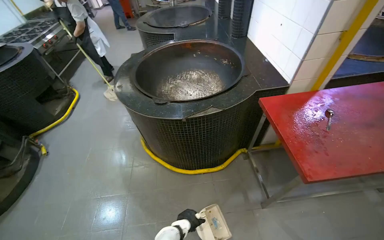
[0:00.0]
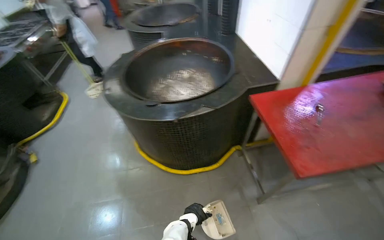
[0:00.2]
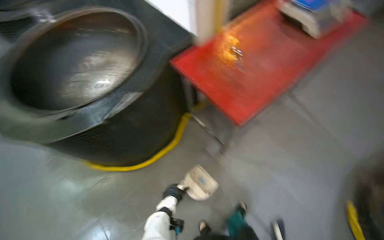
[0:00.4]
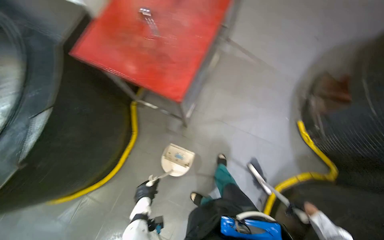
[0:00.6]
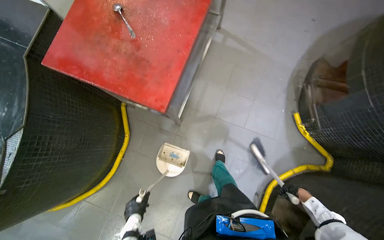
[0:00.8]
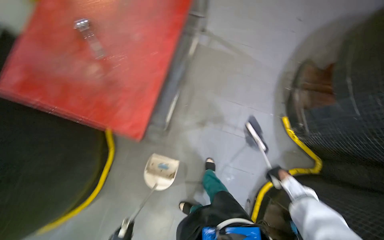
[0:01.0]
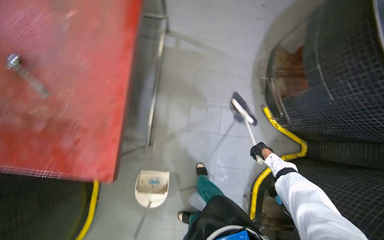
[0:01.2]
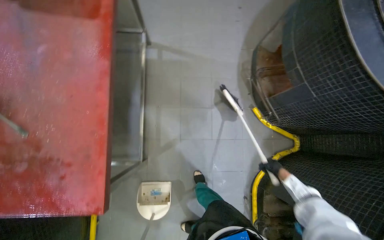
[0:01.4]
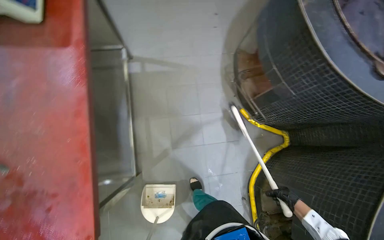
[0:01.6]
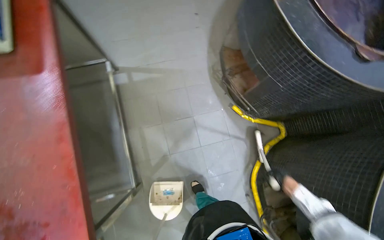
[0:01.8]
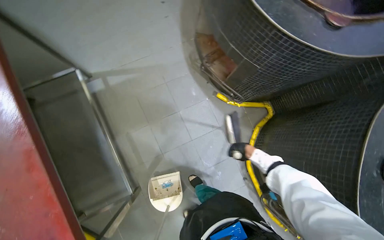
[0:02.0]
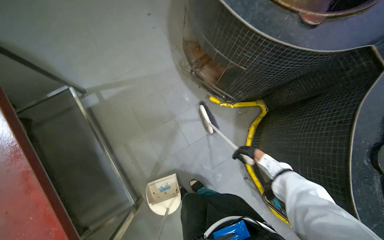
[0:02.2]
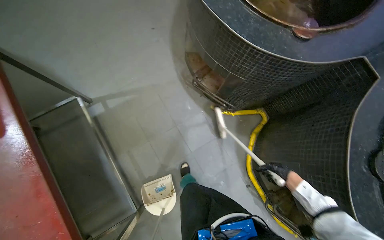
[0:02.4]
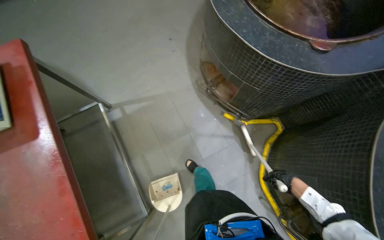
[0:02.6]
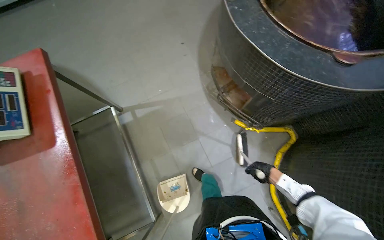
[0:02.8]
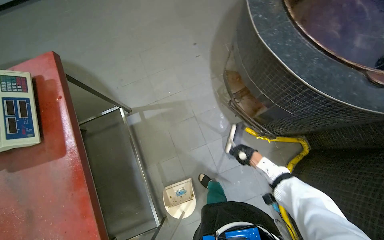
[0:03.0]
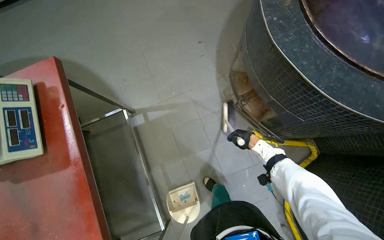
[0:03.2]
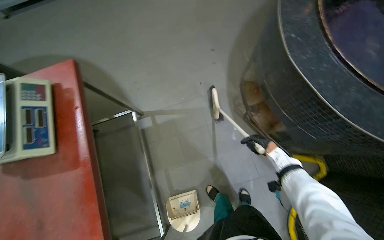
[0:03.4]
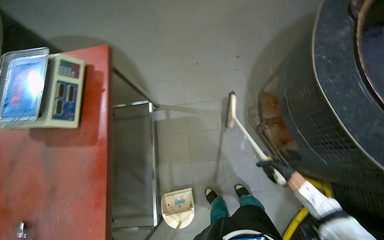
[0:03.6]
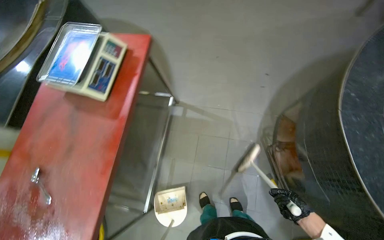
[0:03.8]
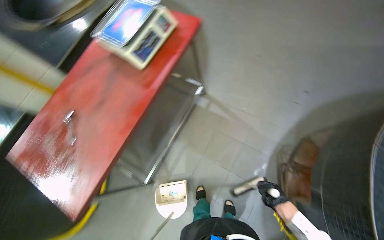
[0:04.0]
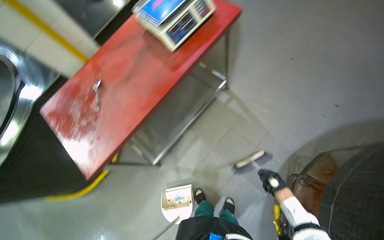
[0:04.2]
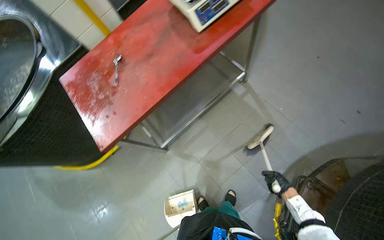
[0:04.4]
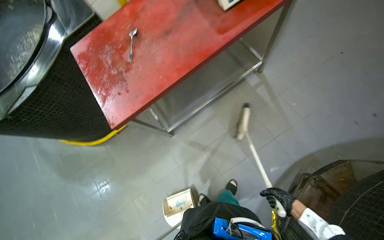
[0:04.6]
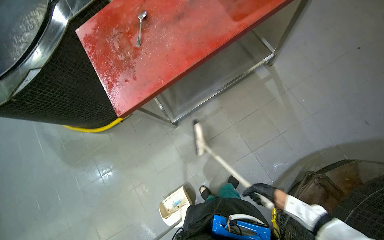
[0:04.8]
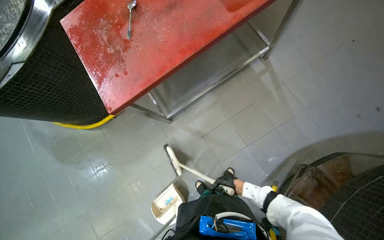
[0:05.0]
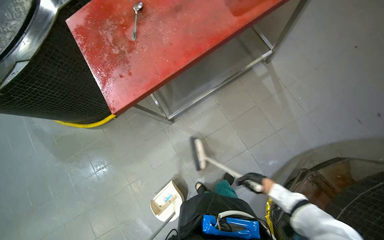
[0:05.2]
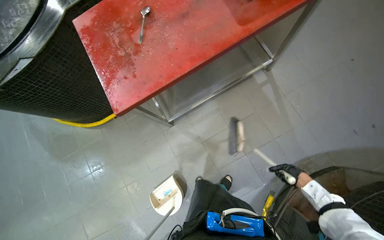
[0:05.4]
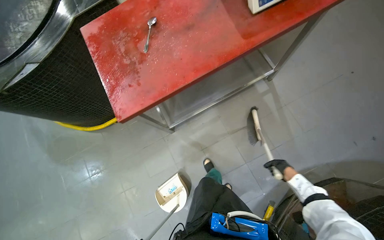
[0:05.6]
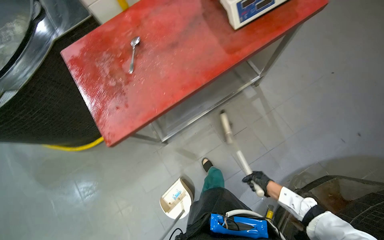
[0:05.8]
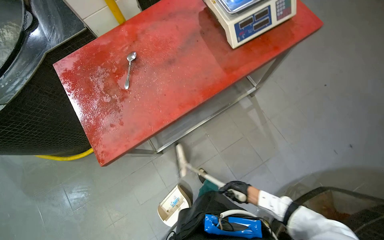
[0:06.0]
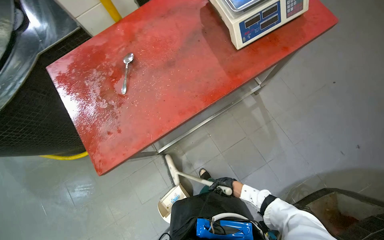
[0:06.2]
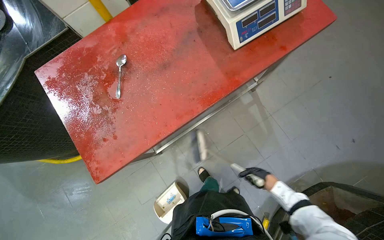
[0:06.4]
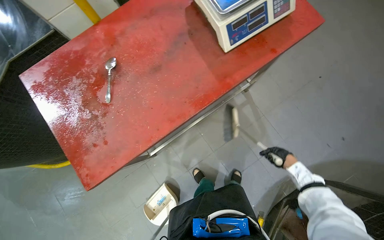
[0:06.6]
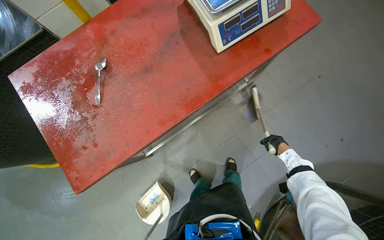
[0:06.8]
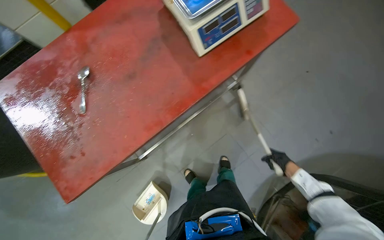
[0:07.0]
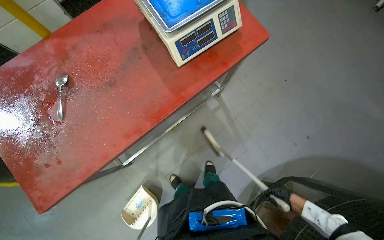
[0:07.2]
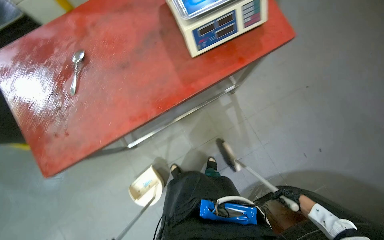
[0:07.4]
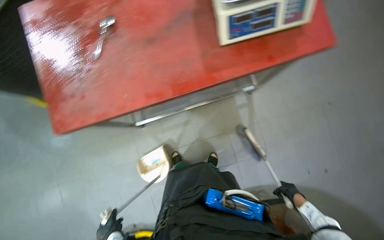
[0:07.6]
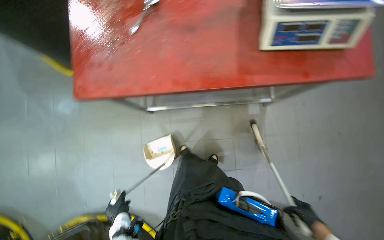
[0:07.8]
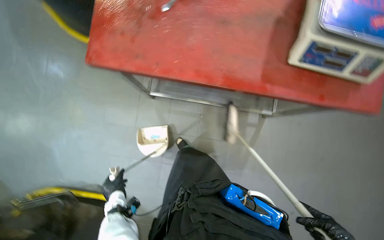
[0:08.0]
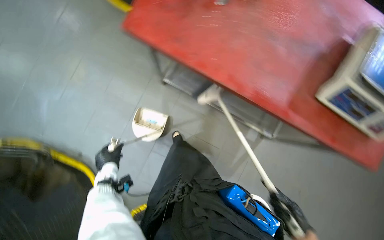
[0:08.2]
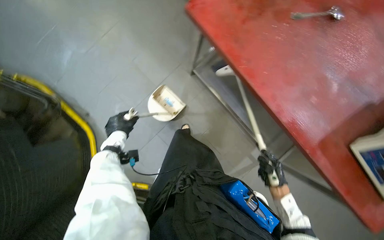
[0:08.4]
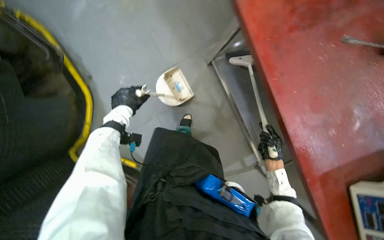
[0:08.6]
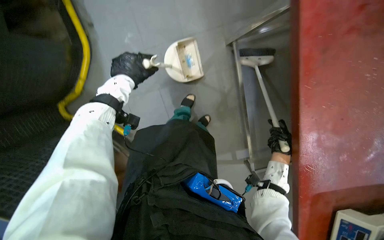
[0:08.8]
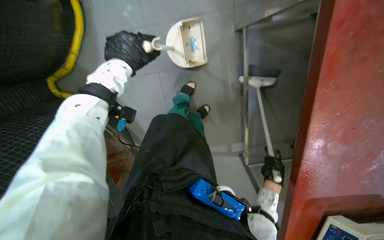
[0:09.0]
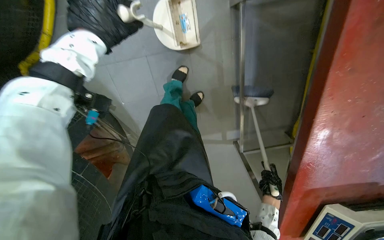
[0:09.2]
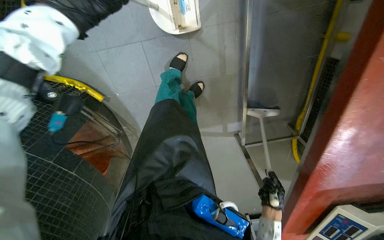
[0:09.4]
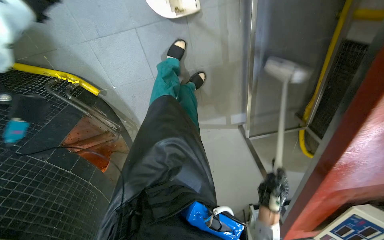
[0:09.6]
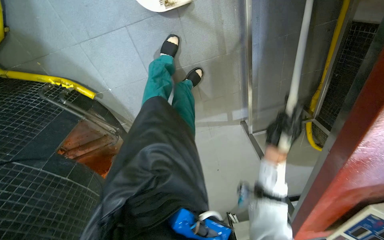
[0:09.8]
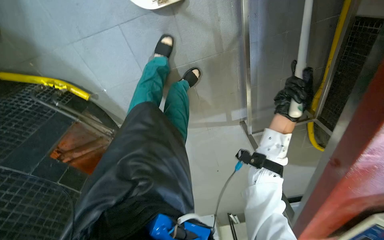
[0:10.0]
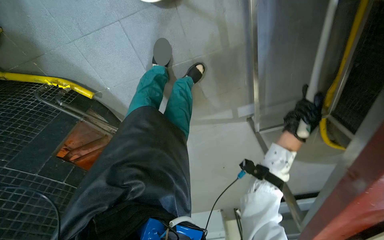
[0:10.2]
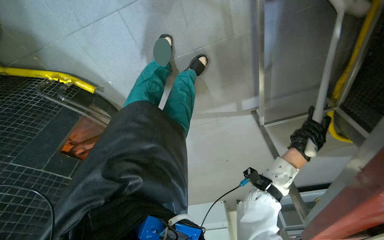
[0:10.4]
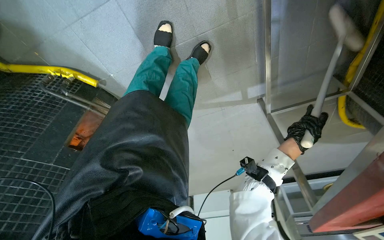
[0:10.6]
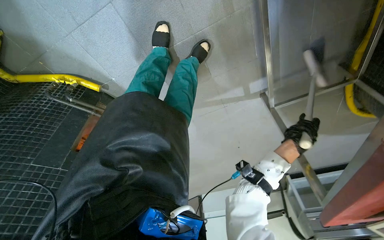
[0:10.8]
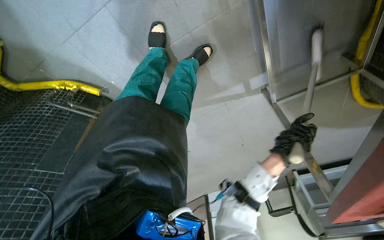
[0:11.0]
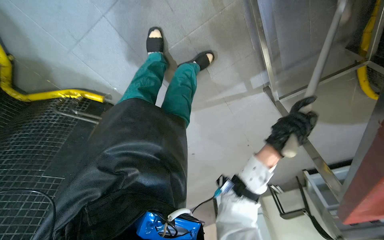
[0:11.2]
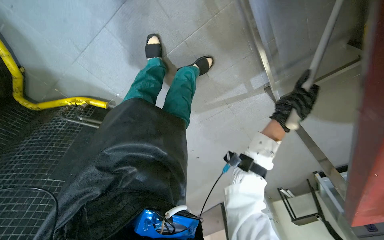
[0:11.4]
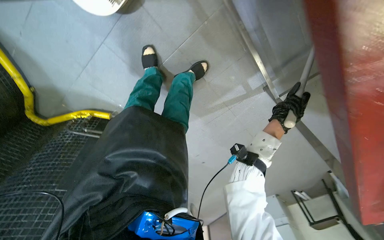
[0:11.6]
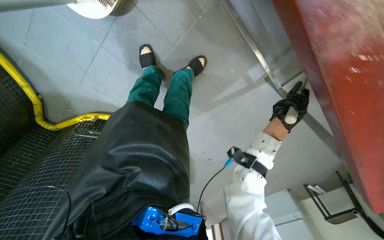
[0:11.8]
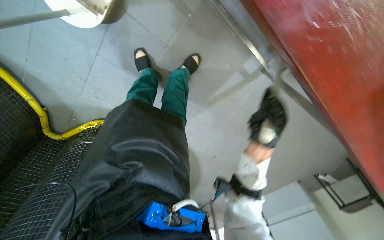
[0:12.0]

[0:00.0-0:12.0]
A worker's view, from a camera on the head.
Job: sweeping floor.
The whole recording: Sweeping kitchen floor. The worker sweeps the kitchen floor with a broom and dustpan, moving chairs to clean underneath them.
0.0 to 1.6 s: The camera is carried some 70 cm. The wearer looks roughly 80 degrees further to the right. The wearer looks some 20 degrees further downward.
1.6 to 3.0 s: The right hand travels up the picture and to the left by approximately 40 cm.
3.0 to 4.4 s: The head rotates some 70 degrees to the left.
4.4 to 6.0 s: The right hand moves left and right over about 20 cm, changing direction 2 times.
6.0 to 7.6 s: The right hand goes about 40 cm to the right.
7.6 to 9.0 s: The head travels roughly 40 cm. The view tilts approximately 20 degrees downward. The scene rotates clockwise by approximately 100 degrees.
9.0 to 10.4 s: The view tilts some 20 degrees downward.
10.4 to 12.0 s: The view pans to the left by roughly 20 degrees.

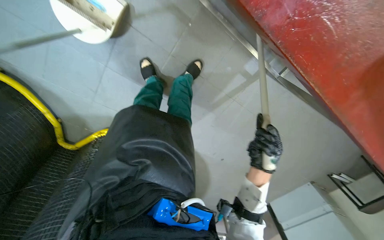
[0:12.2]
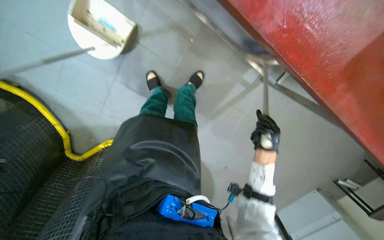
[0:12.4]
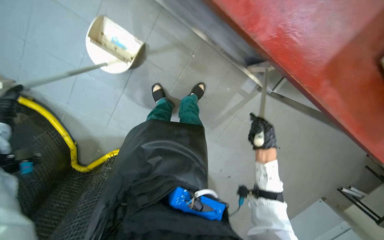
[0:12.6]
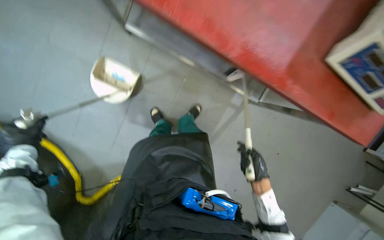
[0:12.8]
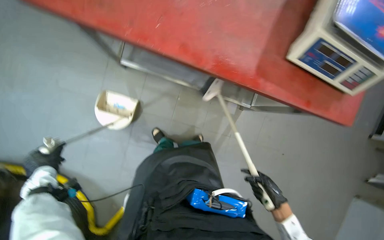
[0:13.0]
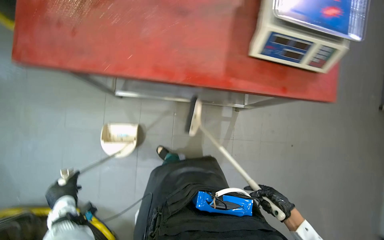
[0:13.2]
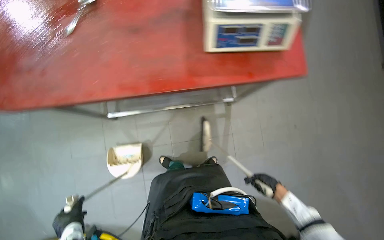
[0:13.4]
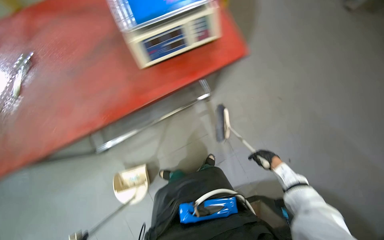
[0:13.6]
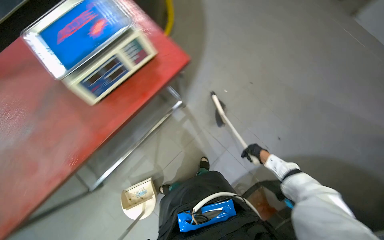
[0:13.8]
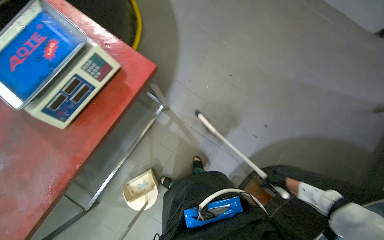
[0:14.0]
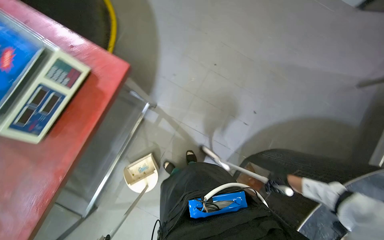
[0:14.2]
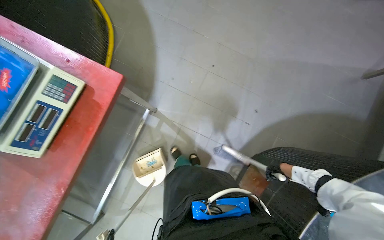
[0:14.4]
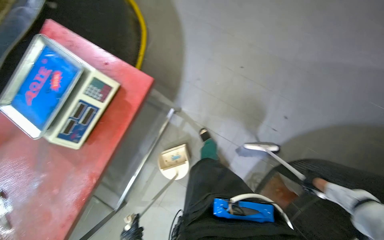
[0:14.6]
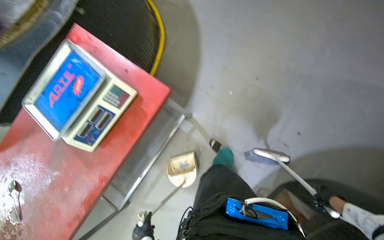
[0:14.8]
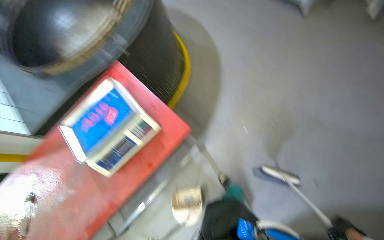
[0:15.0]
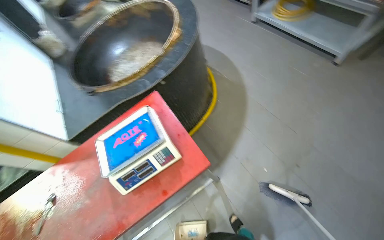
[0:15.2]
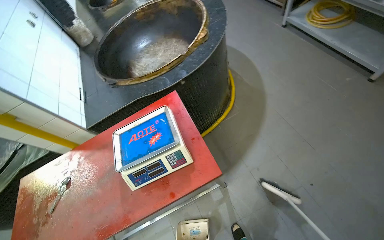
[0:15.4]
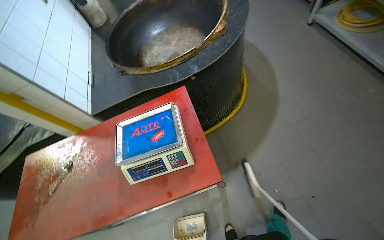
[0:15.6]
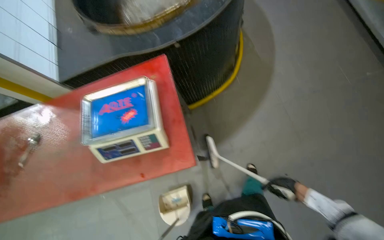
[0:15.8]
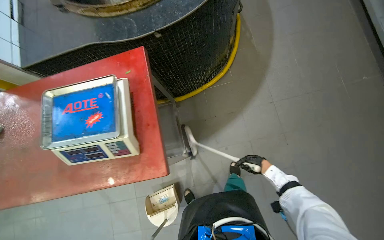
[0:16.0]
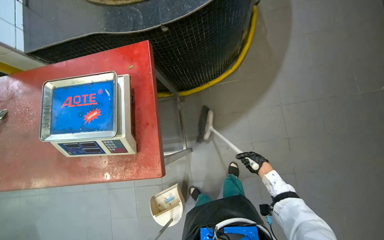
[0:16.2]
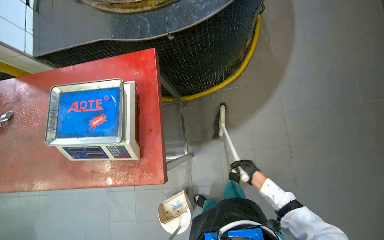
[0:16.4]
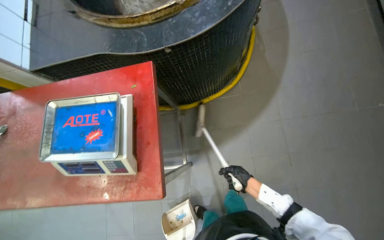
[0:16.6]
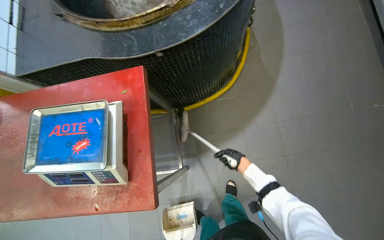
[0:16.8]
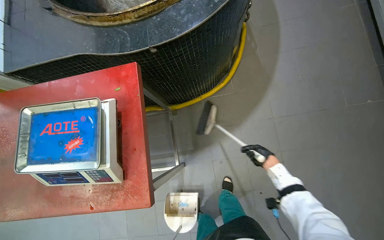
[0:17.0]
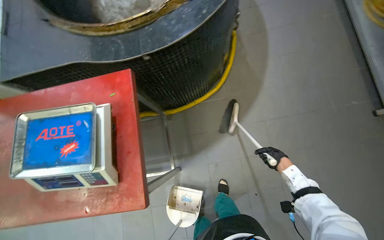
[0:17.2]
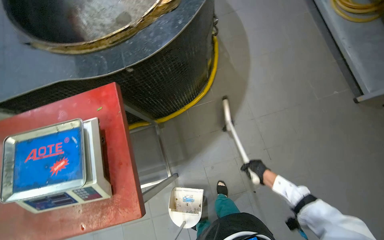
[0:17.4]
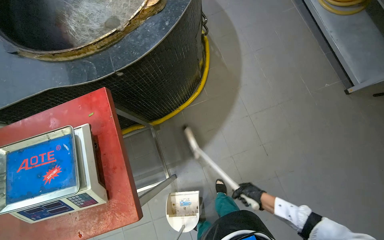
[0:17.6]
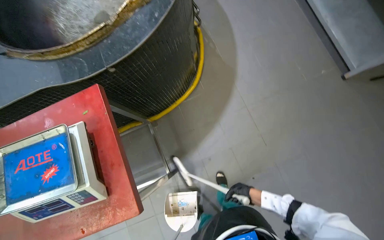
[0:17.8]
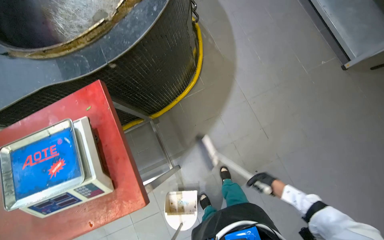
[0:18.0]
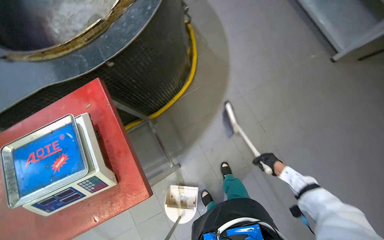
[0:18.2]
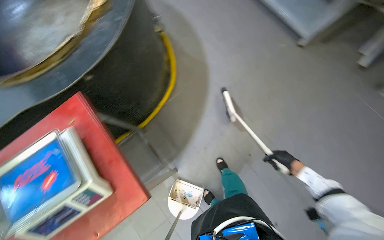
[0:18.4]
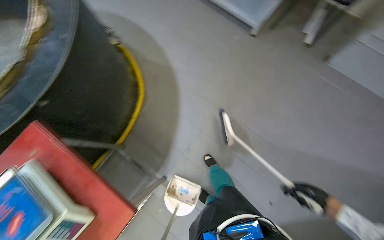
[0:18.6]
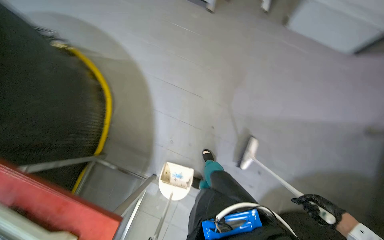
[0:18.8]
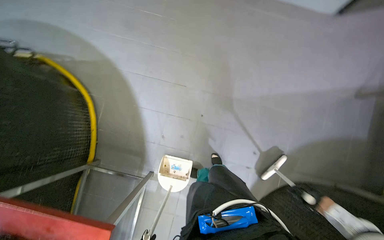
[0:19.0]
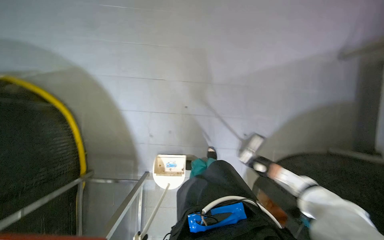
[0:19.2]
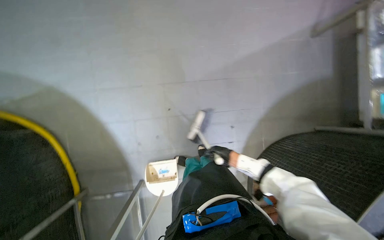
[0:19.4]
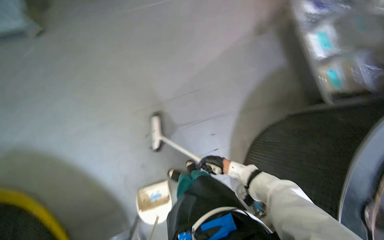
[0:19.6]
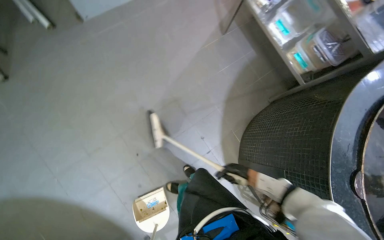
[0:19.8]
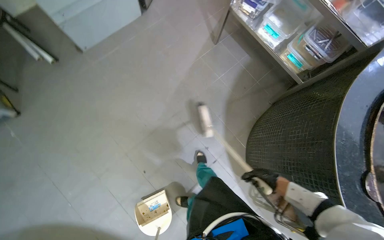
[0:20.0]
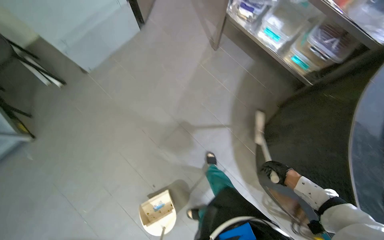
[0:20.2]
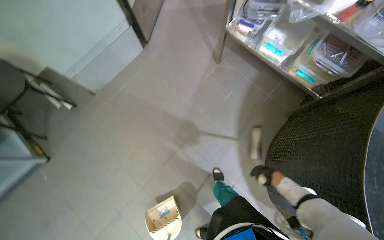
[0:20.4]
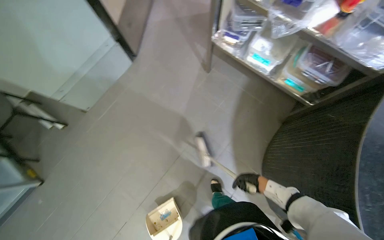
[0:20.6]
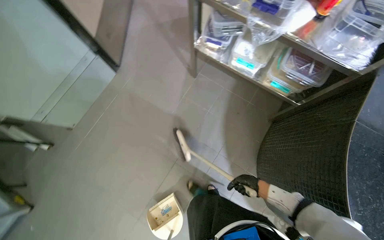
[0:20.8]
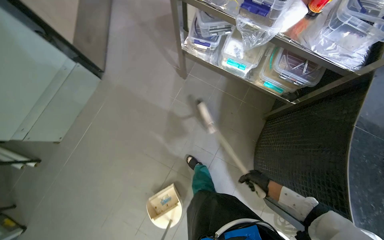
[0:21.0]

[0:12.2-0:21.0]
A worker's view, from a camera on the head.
Job: sweeping floor.
The whole recording: Sweeping kitchen floor. The worker sweeps the kitchen floor with a broom and dustpan, moving chairs to clean underneath them.
12.2 to 13.6 s: The head travels roughly 50 cm. The view tips upward by approximately 35 degrees. The scene turns approximately 55 degrees counterclockwise in the picture.
13.6 to 15.2 s: The camera is aimed some 20 degrees further to the left. The wearer looks approximately 15 degrees further upward.
15.2 to 16.6 s: The camera travels approximately 40 cm. The view tips downward by approximately 25 degrees. The scene turns about 25 degrees clockwise in the picture.
16.6 to 18.0 s: The right hand is displaced to the right by roughly 20 cm.
18.0 to 19.6 s: The head travels approximately 50 cm. The wearer's head swings approximately 85 degrees to the right.
19.6 to 21.0 s: The head travels about 70 cm. The scene rotates counterclockwise by approximately 40 degrees.
